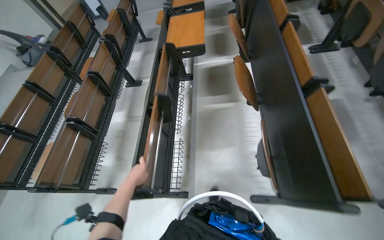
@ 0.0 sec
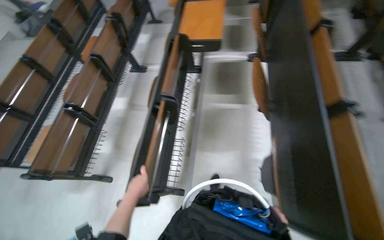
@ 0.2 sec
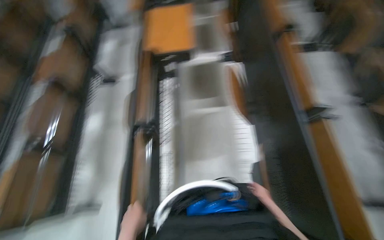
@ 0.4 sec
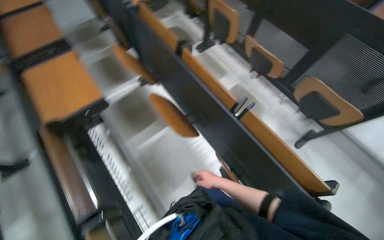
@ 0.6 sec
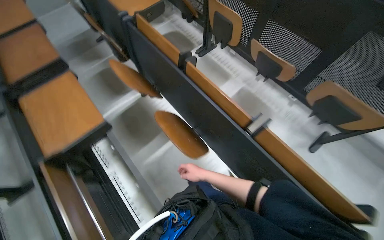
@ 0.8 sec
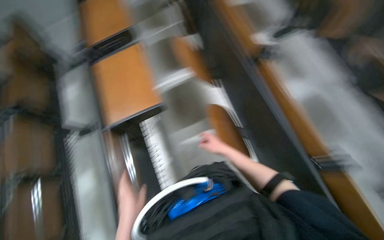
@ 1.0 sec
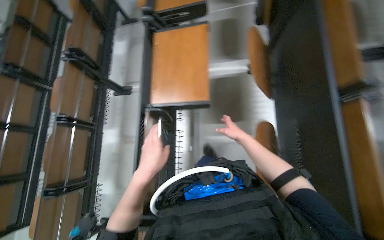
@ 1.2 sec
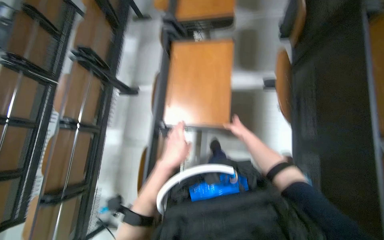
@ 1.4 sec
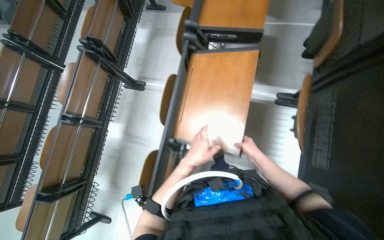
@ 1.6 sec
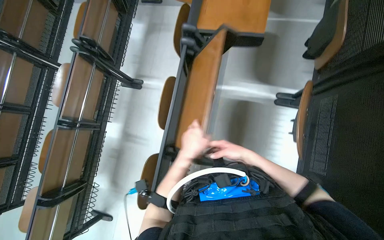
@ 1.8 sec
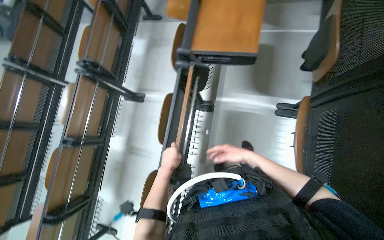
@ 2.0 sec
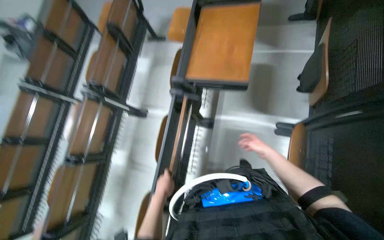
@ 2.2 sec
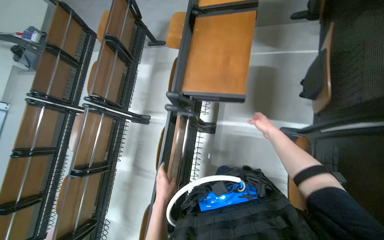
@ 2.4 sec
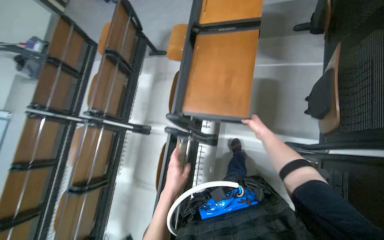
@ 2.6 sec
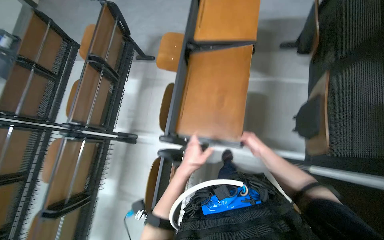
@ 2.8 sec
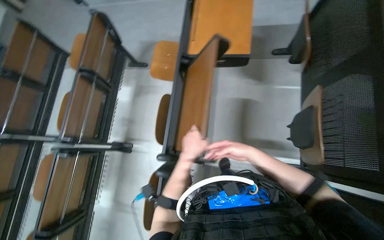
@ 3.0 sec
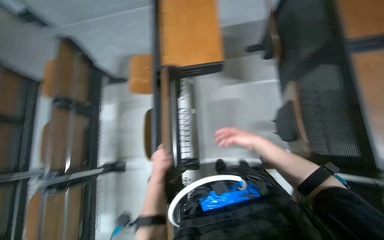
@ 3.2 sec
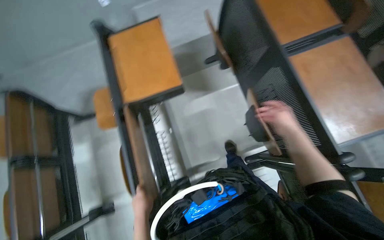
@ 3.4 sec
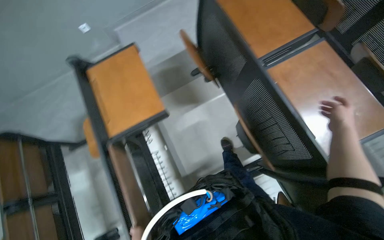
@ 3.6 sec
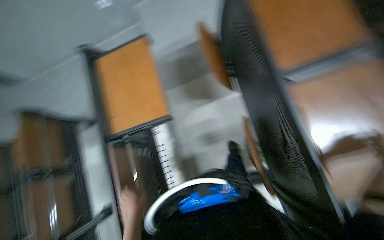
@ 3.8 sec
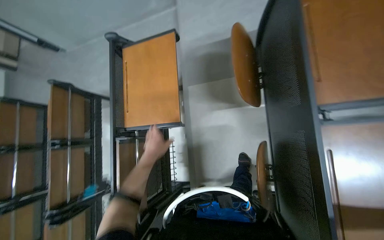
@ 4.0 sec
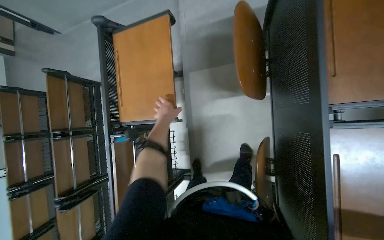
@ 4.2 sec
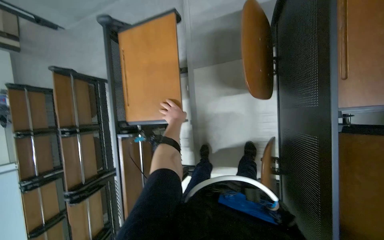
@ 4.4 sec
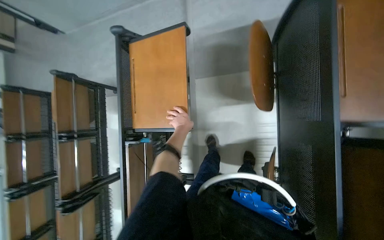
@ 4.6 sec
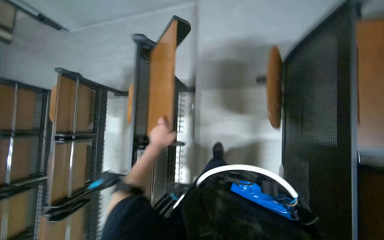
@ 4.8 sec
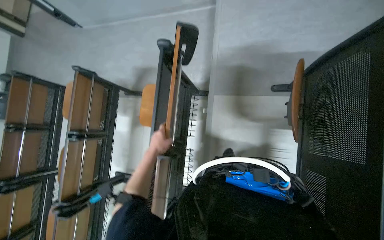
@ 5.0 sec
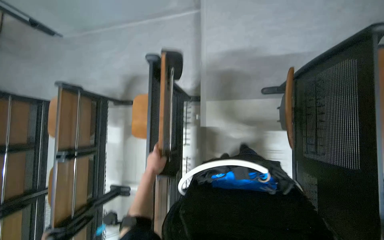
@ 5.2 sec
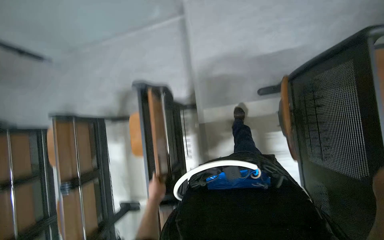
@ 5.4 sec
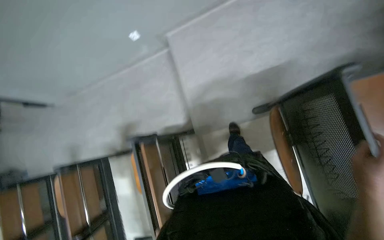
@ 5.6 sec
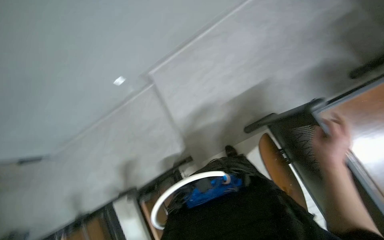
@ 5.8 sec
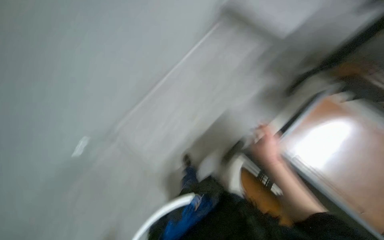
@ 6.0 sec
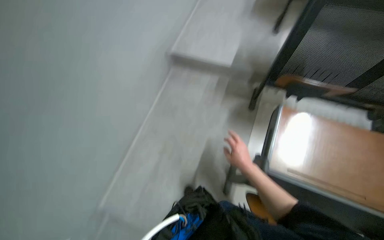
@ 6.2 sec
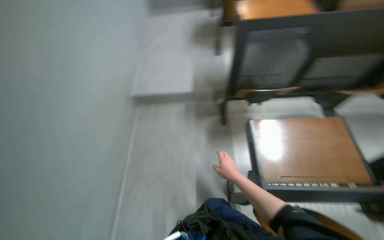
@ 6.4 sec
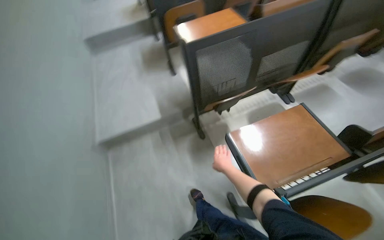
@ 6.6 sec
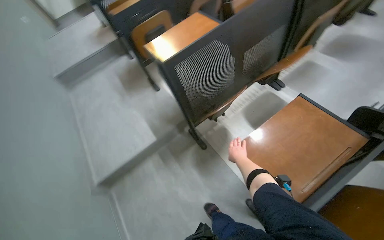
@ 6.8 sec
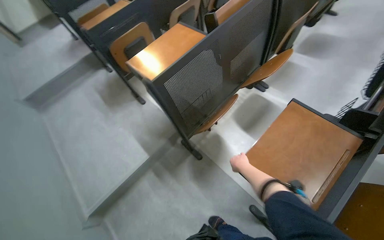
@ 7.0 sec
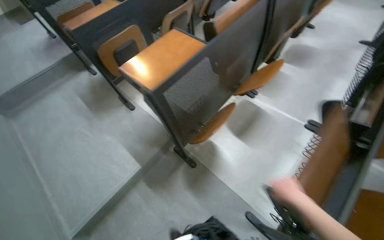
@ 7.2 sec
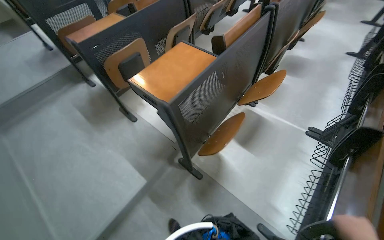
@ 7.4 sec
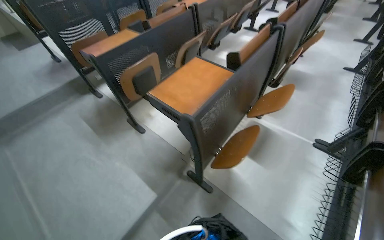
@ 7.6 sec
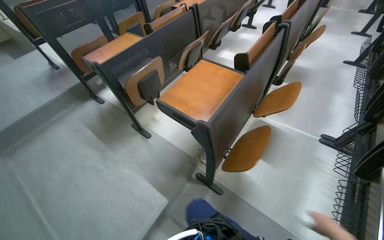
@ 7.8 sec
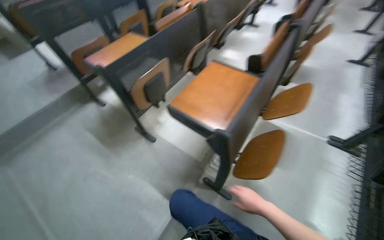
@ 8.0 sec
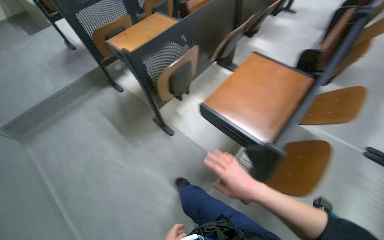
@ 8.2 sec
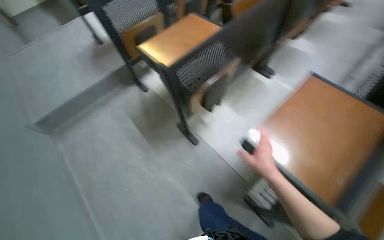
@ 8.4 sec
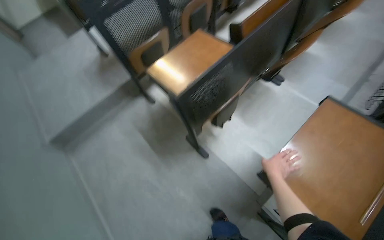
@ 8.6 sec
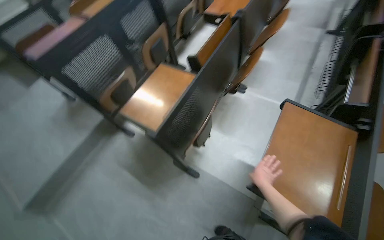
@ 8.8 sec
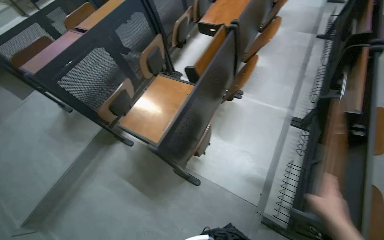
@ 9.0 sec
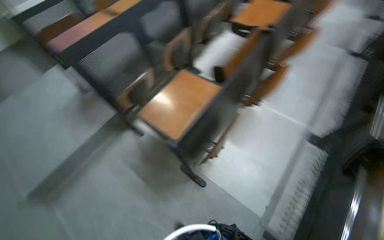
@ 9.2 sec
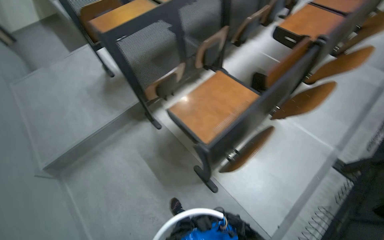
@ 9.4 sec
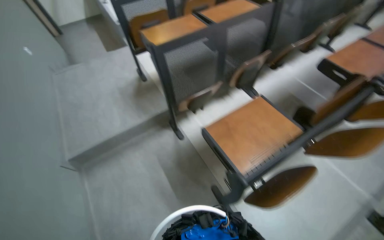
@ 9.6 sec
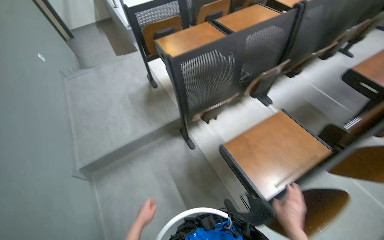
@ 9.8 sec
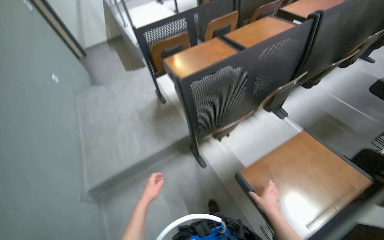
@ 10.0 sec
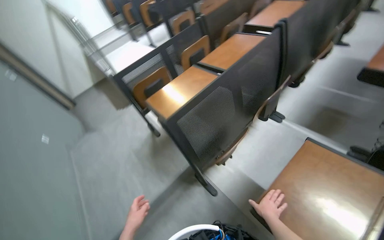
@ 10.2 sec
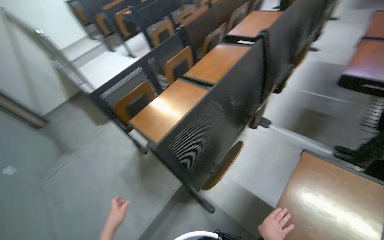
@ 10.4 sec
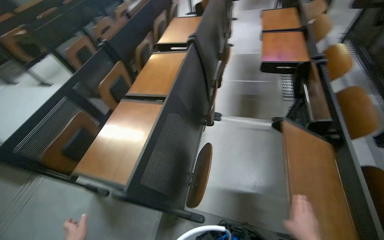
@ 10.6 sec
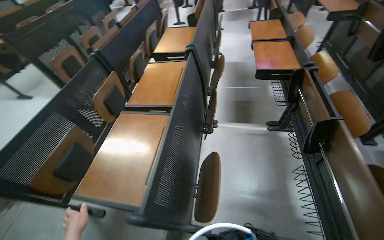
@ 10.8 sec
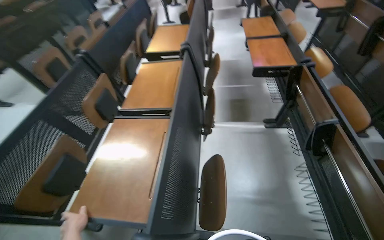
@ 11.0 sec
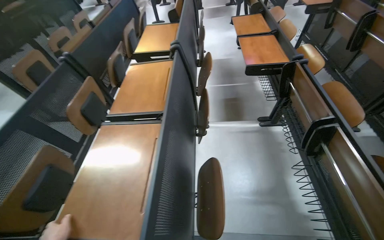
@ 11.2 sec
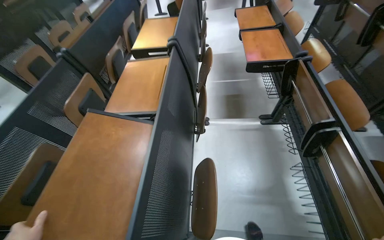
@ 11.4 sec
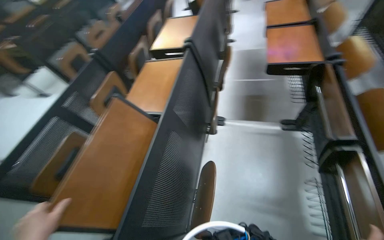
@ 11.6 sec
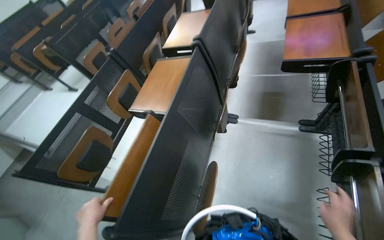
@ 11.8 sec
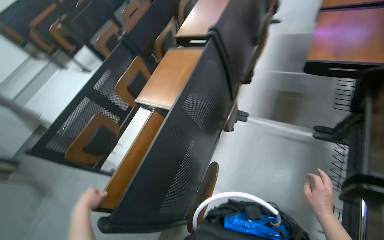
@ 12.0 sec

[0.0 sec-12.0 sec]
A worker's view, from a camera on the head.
Job: organizing items.
The whole recording: Adjusting auditorium desks and chairs. The worker adjusts the desks and chairs in the auditorium.
0.0 sec to 1.6 sec: The camera travels approximately 80 cm. The wearer's head swings some 40 degrees to the left. The view tips downward by some 25 degrees.
1.6 sec to 3.0 sec: The wearer moves about 60 cm.
3.0 sec to 4.4 sec: The camera travels approximately 60 cm. The view tilts approximately 15 degrees downward.
4.4 sec to 6.0 sec: The camera travels roughly 50 cm. The wearer looks approximately 20 degrees further upward.
6.0 sec to 7.6 sec: The wearer moves roughly 70 cm. The wearer's head swings approximately 55 degrees to the right. The wearer looks about 15 degrees further upward.
7.6 sec to 9.0 sec: The camera travels about 80 cm.
9.0 sec to 10.4 sec: The wearer moves about 80 cm. The wearer looks roughly 10 degrees further upward.

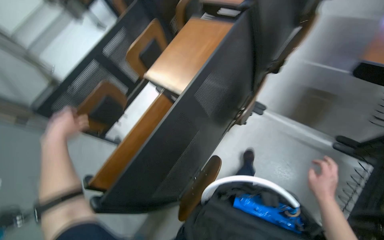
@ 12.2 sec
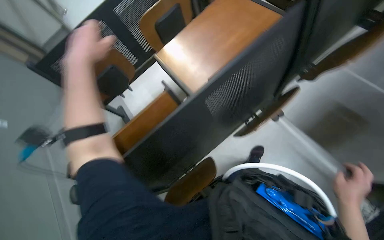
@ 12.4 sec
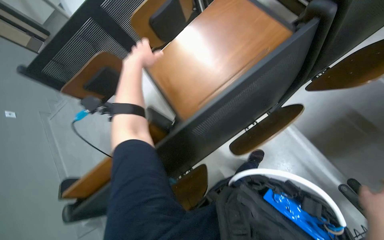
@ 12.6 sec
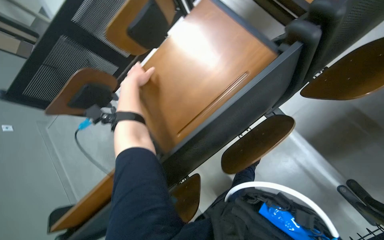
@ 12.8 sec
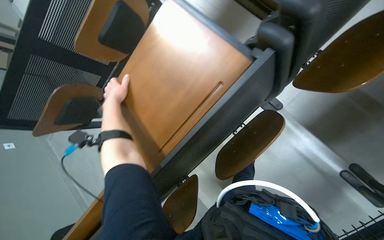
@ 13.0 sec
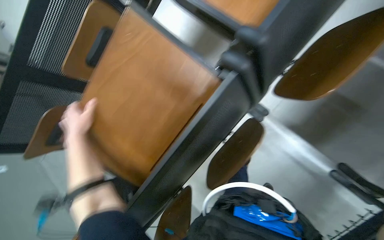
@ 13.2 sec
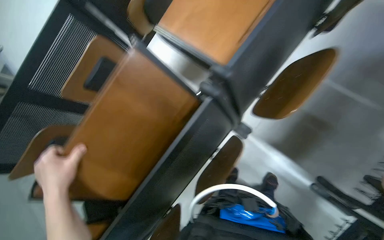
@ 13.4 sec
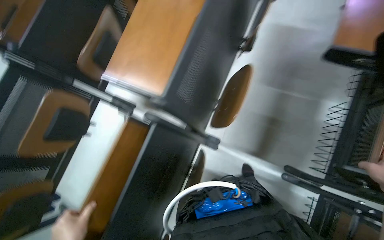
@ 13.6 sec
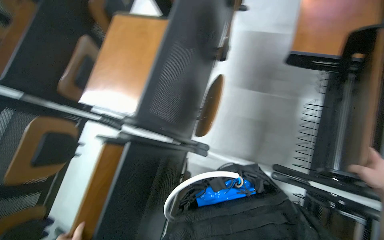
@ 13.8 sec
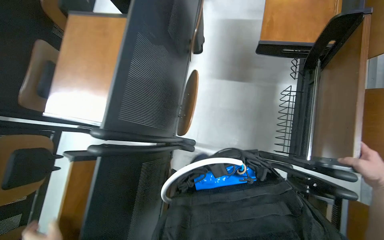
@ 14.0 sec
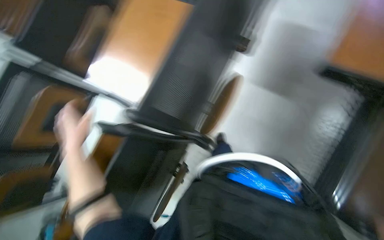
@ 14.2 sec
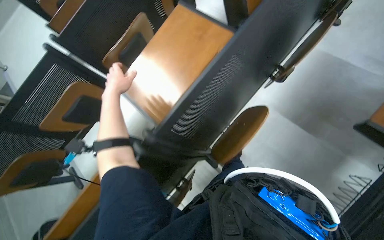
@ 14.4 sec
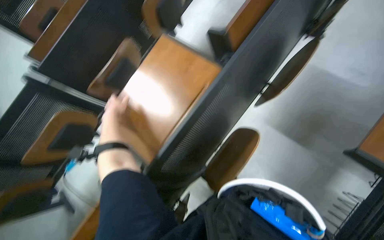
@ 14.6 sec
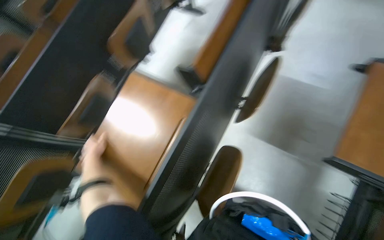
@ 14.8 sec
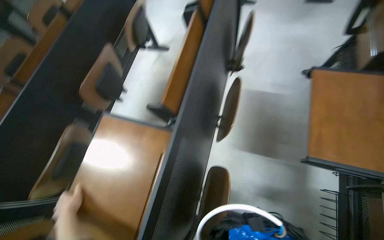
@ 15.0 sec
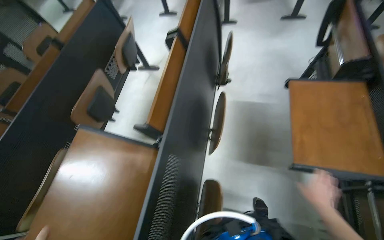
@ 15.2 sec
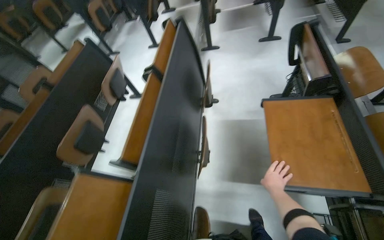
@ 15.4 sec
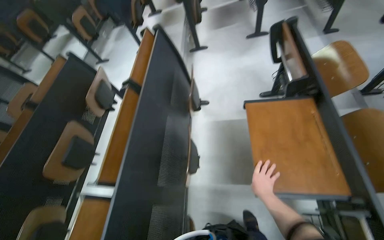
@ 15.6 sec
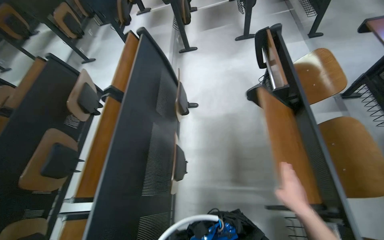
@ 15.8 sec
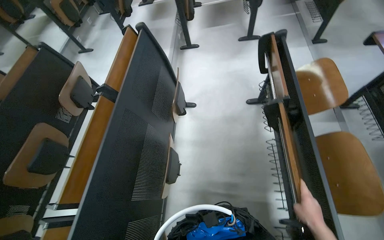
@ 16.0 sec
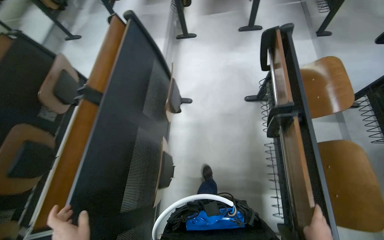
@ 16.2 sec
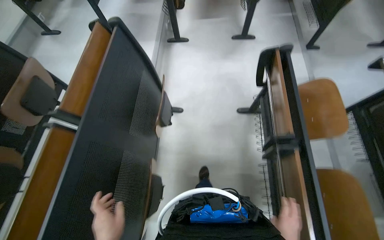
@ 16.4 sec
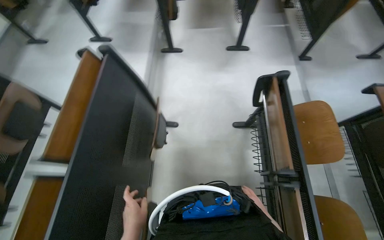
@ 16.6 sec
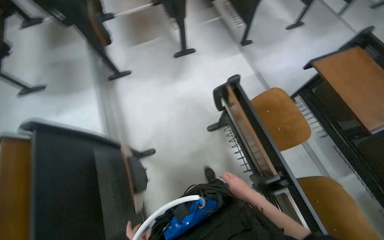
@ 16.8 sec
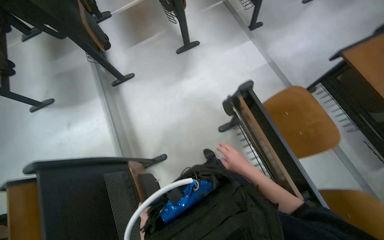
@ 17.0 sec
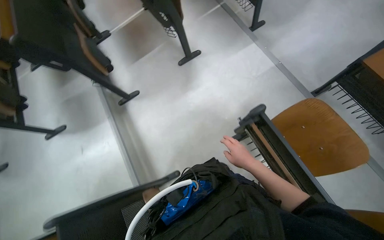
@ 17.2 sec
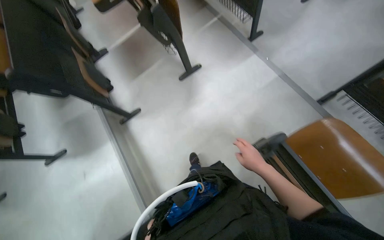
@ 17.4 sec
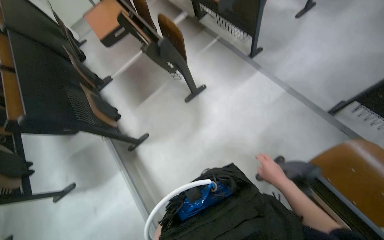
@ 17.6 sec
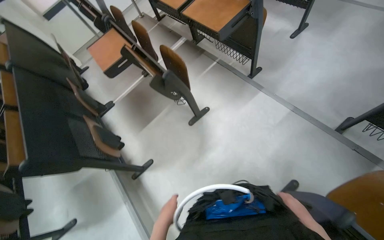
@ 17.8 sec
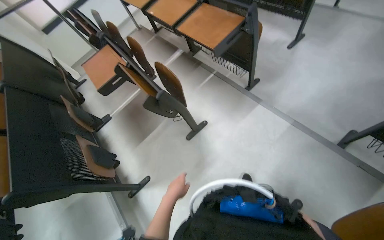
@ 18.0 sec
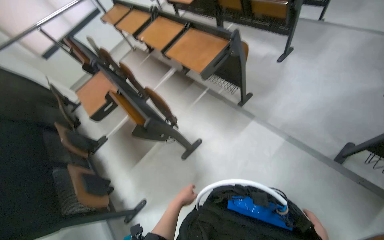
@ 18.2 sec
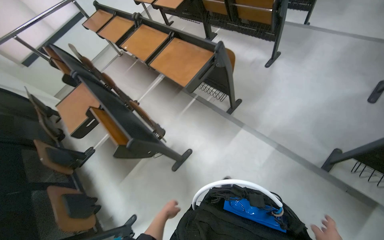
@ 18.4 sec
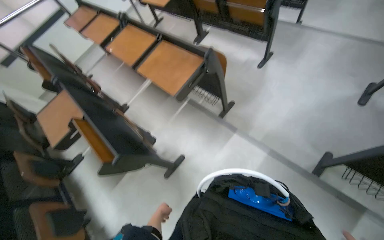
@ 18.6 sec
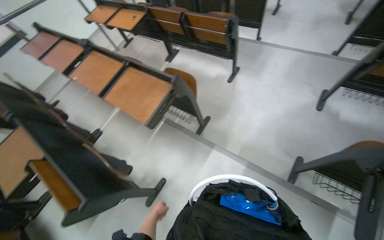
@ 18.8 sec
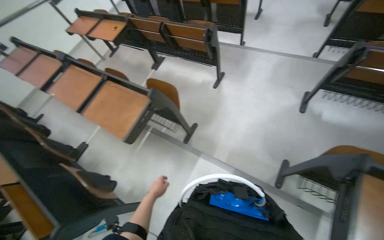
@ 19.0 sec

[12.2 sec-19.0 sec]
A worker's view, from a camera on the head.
Job: organizing items.
The whole recording: Adjusting auditorium desks and chairs. The worker adjusts the desks and chairs in the auditorium.
12.2 sec to 13.6 sec: The head travels roughly 70 cm.
13.6 sec to 15.0 sec: The head travels some 40 cm. The head turns to the right by roughly 25 degrees.
15.0 sec to 16.2 sec: The head travels approximately 50 cm.
16.2 sec to 17.6 sec: The wearer moves some 1 m. The scene rotates counterclockwise by some 40 degrees.
17.6 sec to 19.0 sec: The wearer moves roughly 80 cm. The head turns to the right by about 25 degrees. The view tilts some 15 degrees upward.
